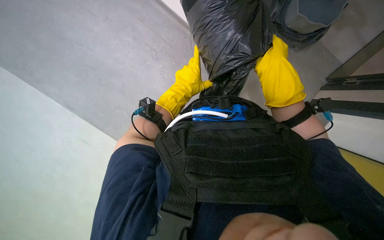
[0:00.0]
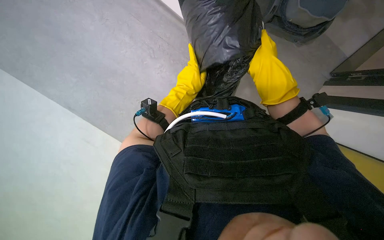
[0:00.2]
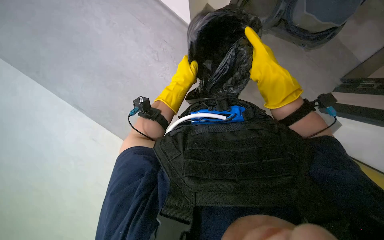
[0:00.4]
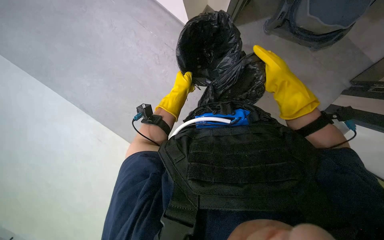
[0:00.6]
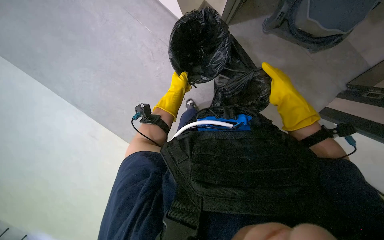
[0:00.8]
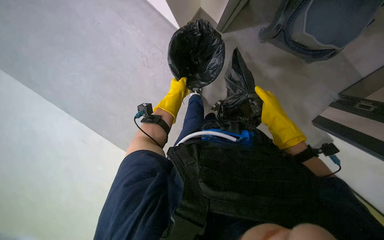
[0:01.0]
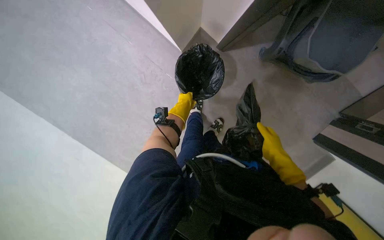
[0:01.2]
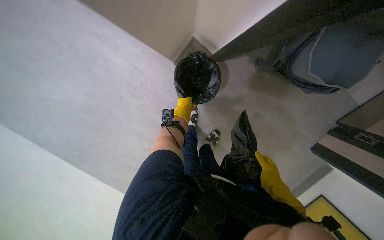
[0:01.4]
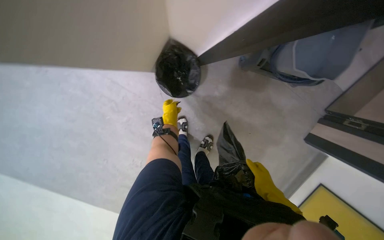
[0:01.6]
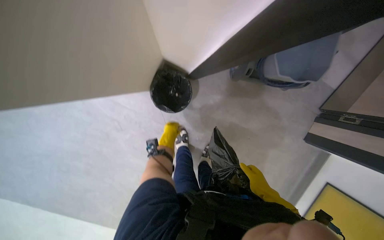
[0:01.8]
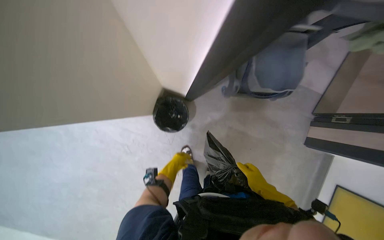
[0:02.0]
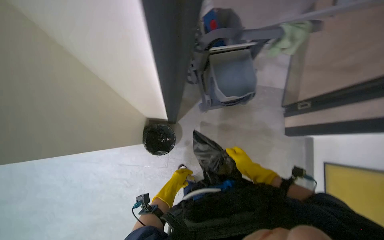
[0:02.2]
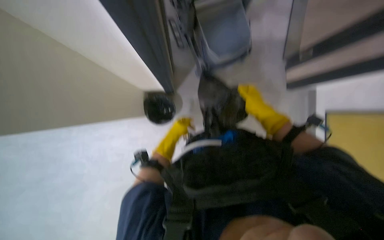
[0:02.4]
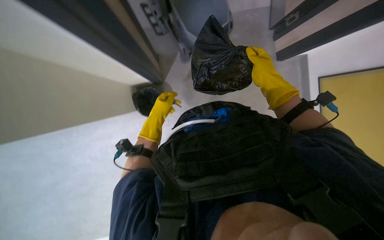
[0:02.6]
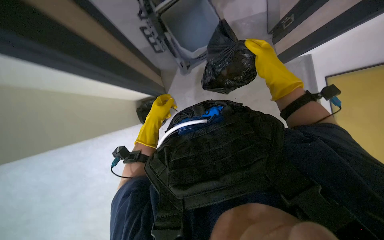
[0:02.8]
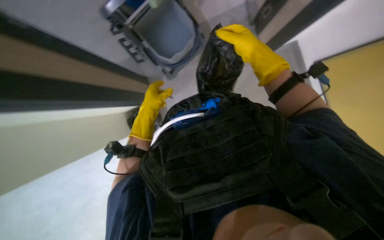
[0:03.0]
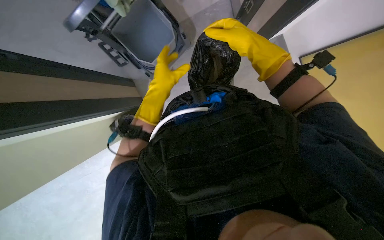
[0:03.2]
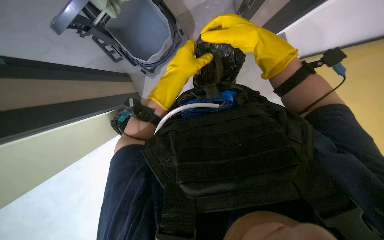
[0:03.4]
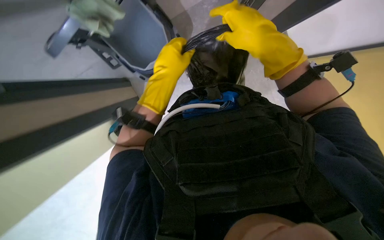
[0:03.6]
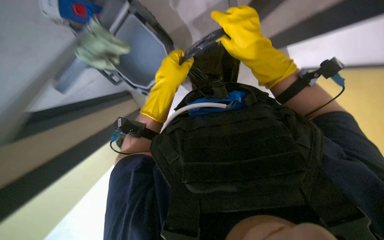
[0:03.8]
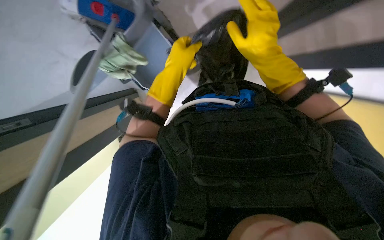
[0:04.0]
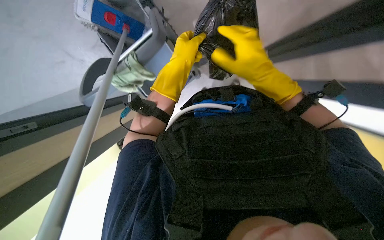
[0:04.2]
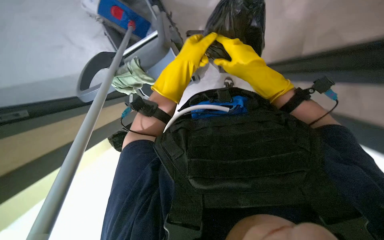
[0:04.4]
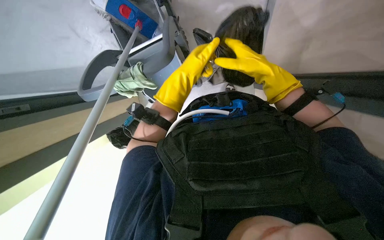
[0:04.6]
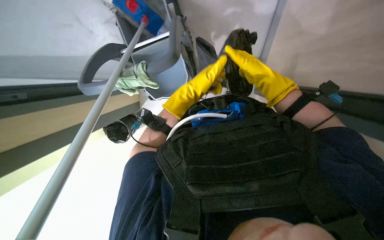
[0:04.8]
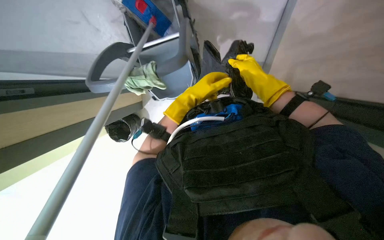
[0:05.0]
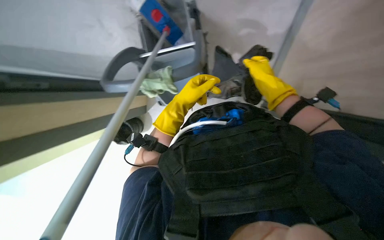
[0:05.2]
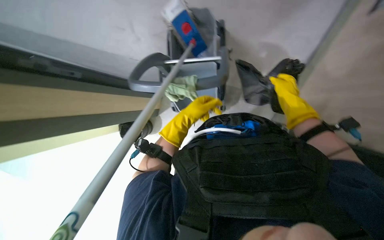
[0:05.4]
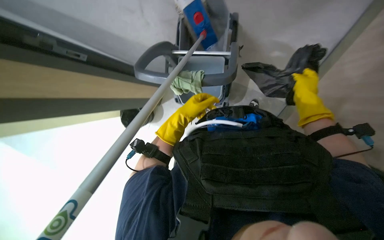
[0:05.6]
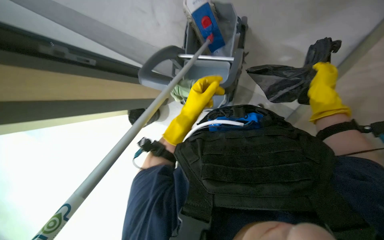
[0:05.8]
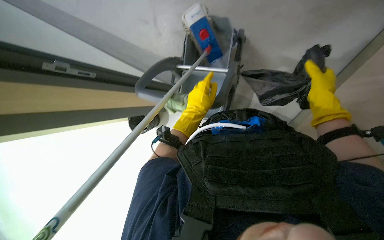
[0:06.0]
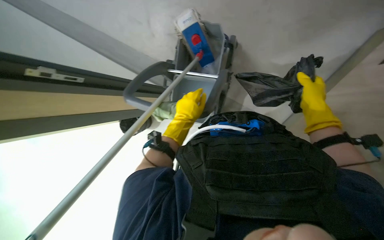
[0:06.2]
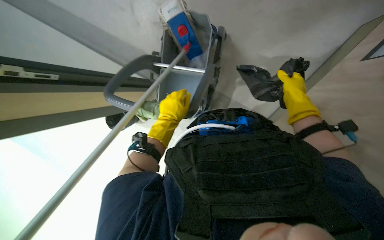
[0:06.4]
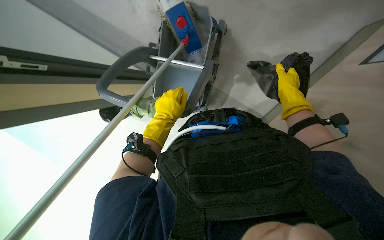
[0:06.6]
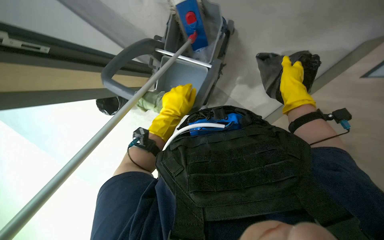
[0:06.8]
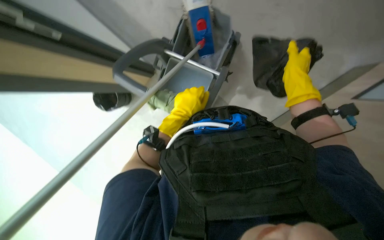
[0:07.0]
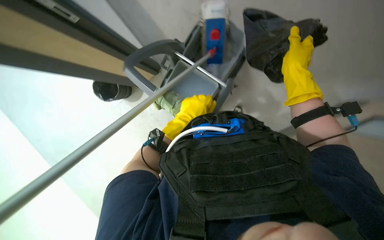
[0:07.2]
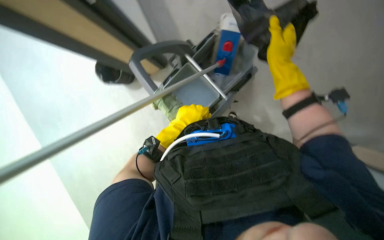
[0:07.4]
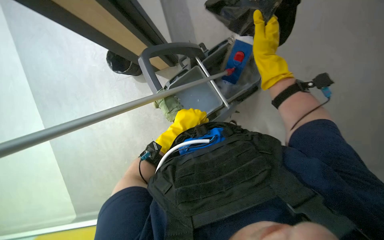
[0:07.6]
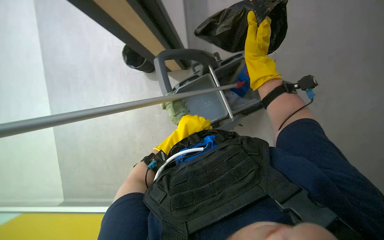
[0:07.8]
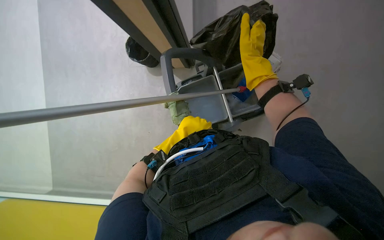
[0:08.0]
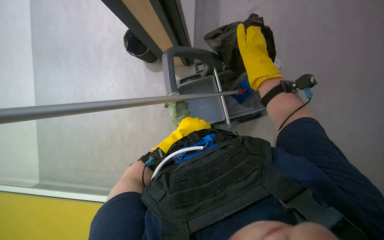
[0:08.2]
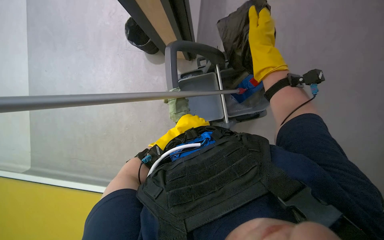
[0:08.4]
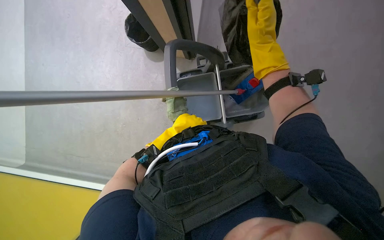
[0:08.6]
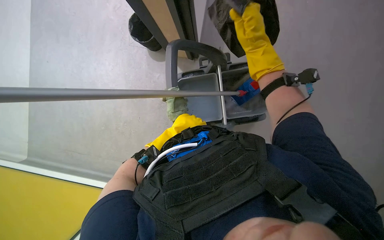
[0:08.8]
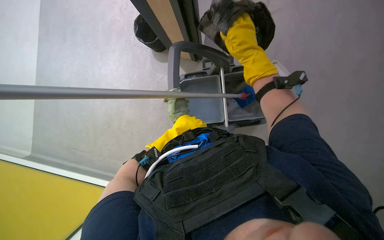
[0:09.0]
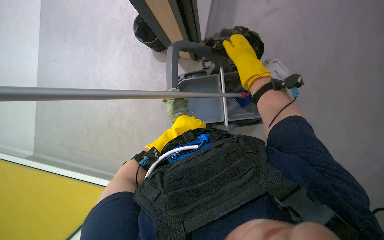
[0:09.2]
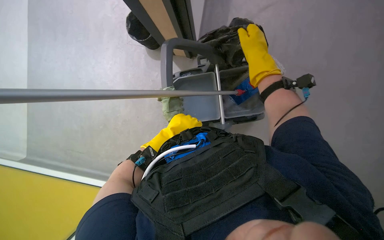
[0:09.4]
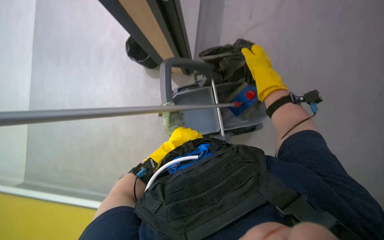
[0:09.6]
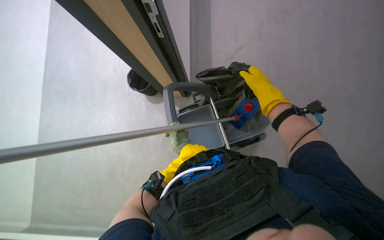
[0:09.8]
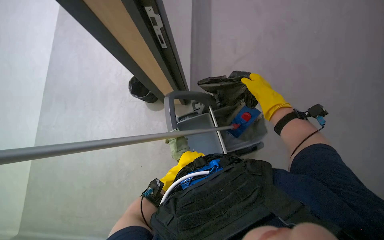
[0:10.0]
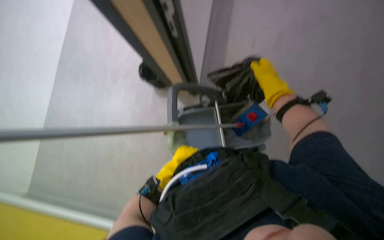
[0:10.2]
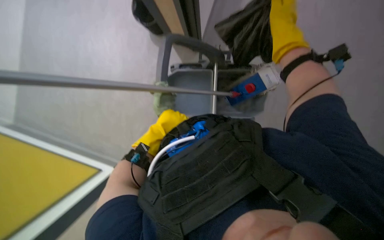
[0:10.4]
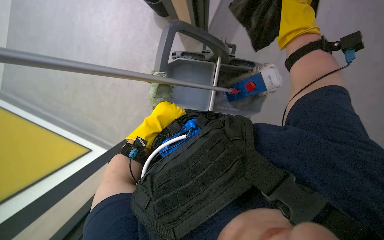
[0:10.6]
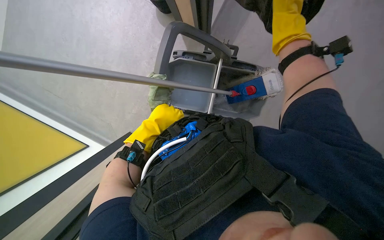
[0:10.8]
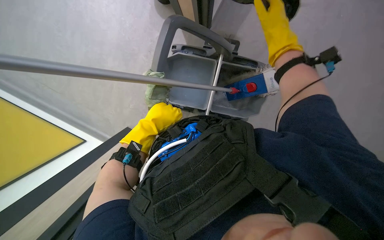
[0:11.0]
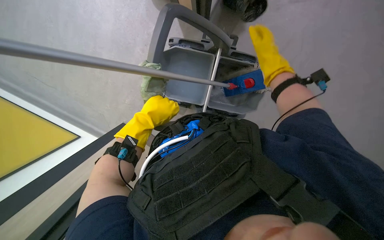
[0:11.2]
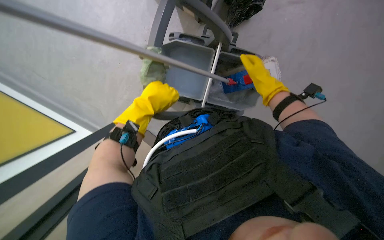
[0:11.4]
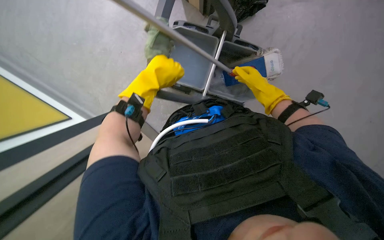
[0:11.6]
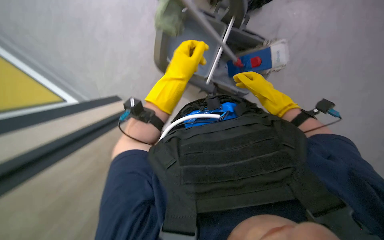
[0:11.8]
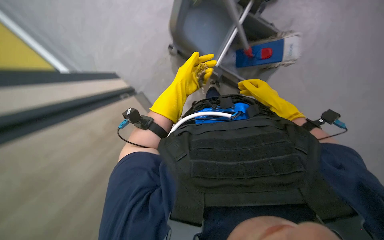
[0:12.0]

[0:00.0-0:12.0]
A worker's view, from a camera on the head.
Job: managing trash.
The whole recording: Emptying trash and preparing mop. The worker removes a trash bag from a bin, ties it, places it in the cart, and then prepares the mop by dipping and wringing it.
0:00.0 to 0:01.6: The right hand heads down the picture and farther from the camera, covering some 25 cm, while the left hand is displaced farther from the camera by roughly 15 cm.
0:01.6 to 0:03.0: The scene turns approximately 40 degrees counterclockwise in the picture.
0:03.0 to 0:04.4: The left hand heads up the picture, covering approximately 20 cm.
0:04.4 to 0:06.0: The left hand shifts approximately 15 cm down the picture; the right hand heads to the right and farther from the camera, covering about 20 cm.
0:06.0 to 0:07.6: The right hand goes roughly 30 cm to the left and up the picture.
0:09.0 to 0:10.4: The right hand heads to the right, covering roughly 10 cm.
0:10.4 to 0:12.0: The view tilts about 15 degrees downward. The right hand travels down the picture and farther from the camera by some 35 cm.

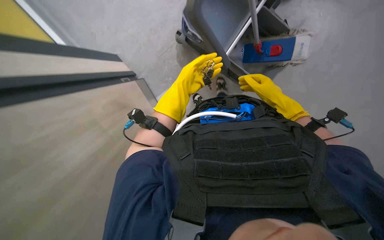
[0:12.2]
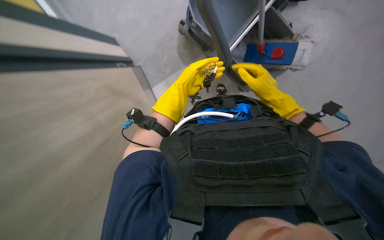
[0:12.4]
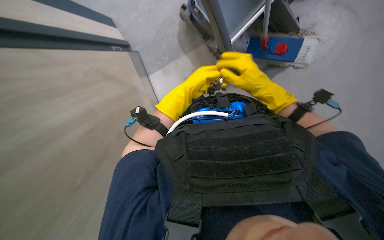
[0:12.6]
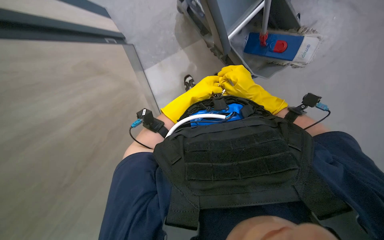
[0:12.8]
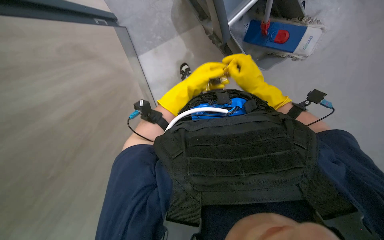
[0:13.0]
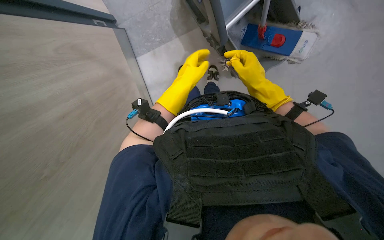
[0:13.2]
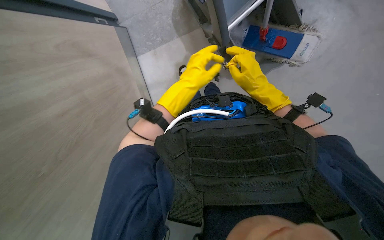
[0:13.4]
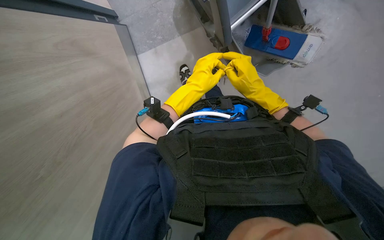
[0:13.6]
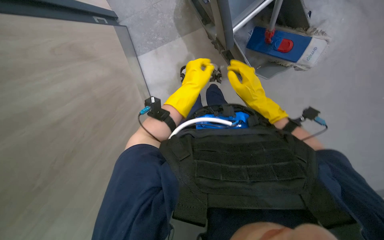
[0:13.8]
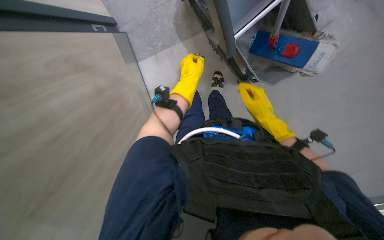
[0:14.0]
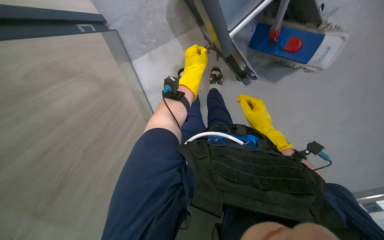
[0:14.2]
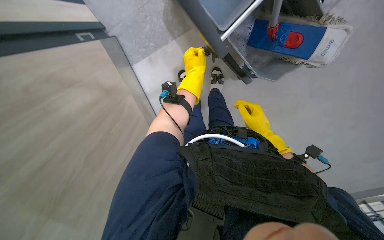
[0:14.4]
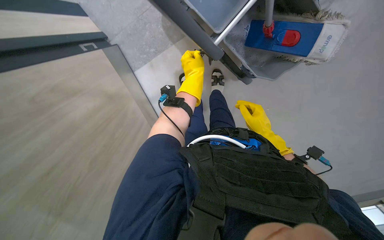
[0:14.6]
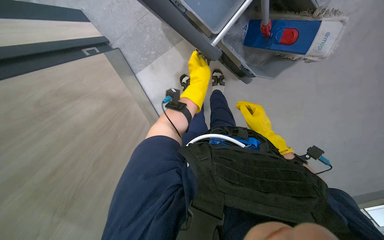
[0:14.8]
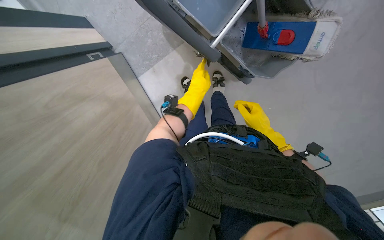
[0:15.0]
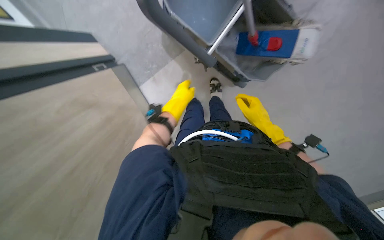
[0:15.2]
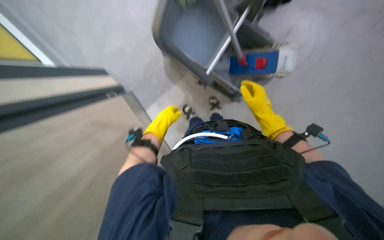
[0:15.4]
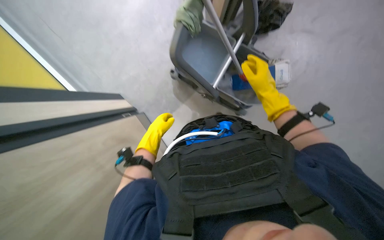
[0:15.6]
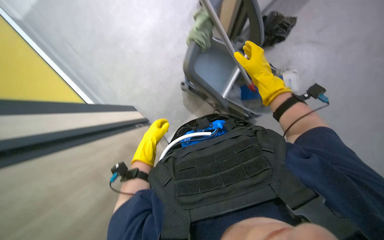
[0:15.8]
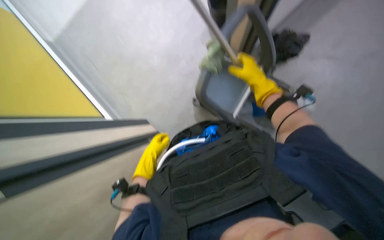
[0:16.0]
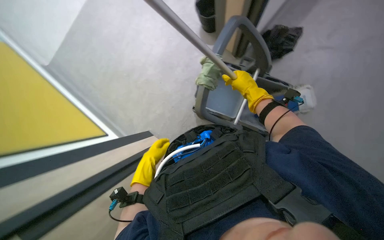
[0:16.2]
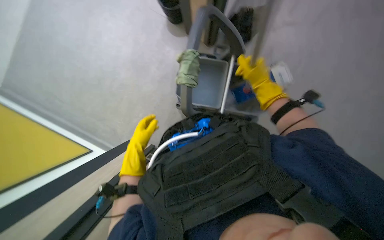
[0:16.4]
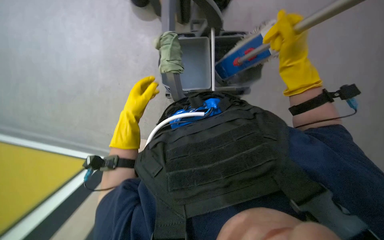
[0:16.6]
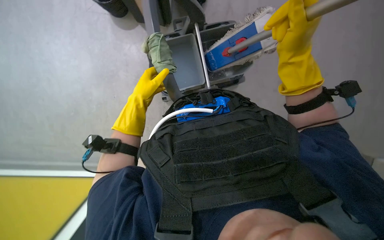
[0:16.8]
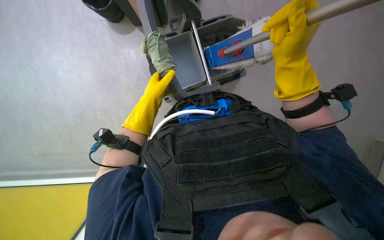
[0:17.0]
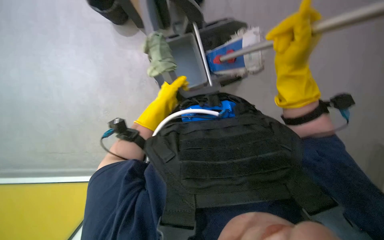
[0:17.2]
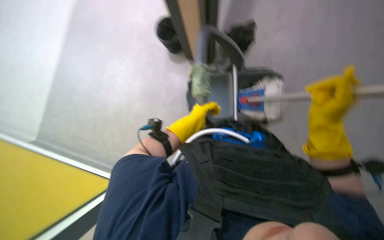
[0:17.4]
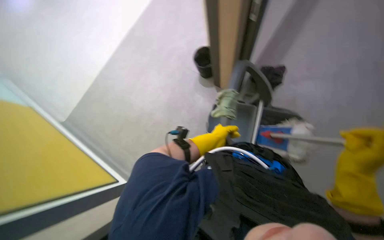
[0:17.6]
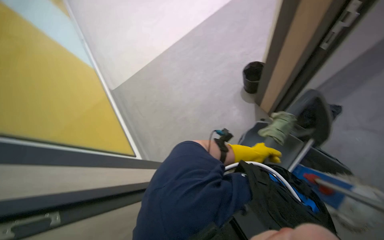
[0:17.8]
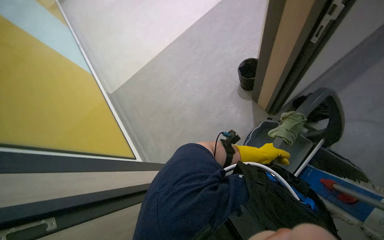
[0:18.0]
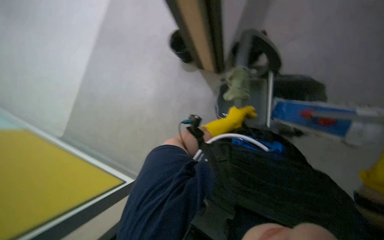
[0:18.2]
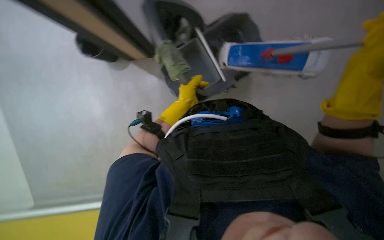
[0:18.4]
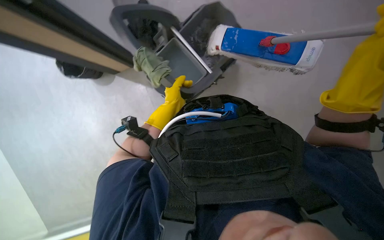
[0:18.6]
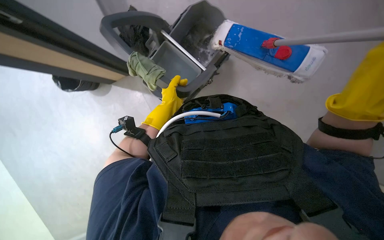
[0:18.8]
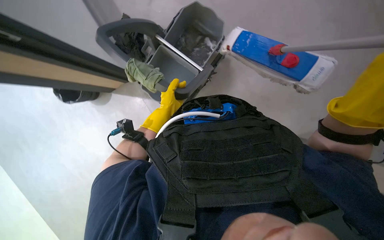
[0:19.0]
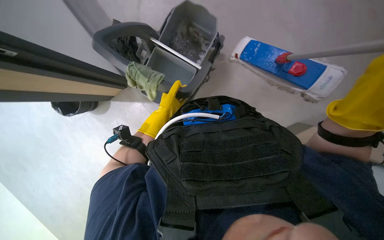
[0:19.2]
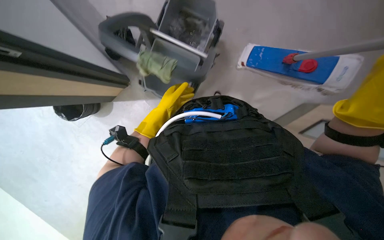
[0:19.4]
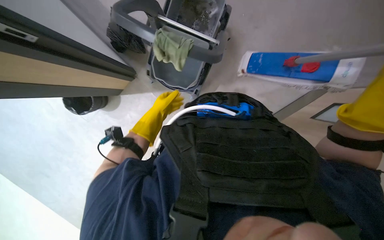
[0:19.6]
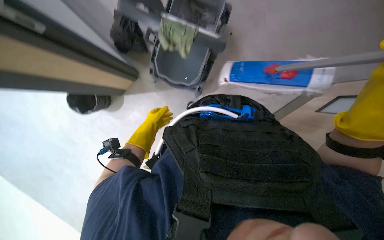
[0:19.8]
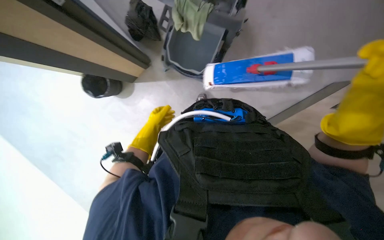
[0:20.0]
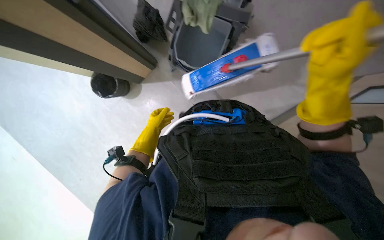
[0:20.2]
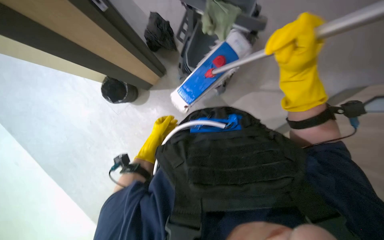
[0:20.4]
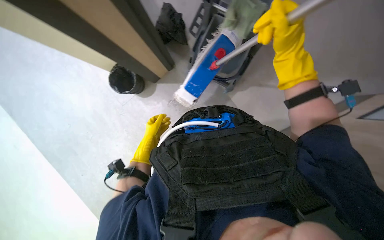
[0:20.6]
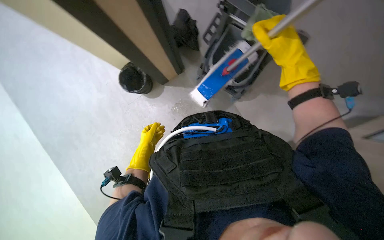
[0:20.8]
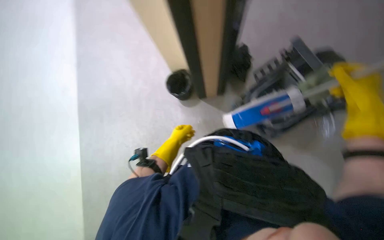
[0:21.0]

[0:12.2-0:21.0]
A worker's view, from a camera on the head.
Job: managing trash.
The whole recording: Emptying trash and preparing mop. The worker removes a trash bag from a bin, ties it, places it in the cart, and then prepares the mop by dipping and wringing it.
0:12.2 to 0:13.6: The left hand goes farther from the camera and returns, about 10 cm each way, while the right hand moves nearer to the camera, some 10 cm.
0:13.6 to 0:15.2: The right hand is displaced farther from the camera and to the right by some 15 cm.
0:15.2 to 0:16.6: The view tips upward by roughly 30 degrees.
0:18.0 to 0:19.6: Everything in view rotates some 35 degrees counterclockwise.
0:19.6 to 0:21.0: The camera is aimed approximately 20 degrees further to the left.
